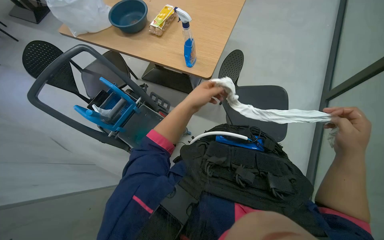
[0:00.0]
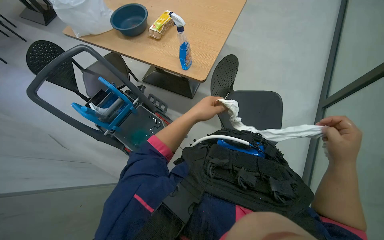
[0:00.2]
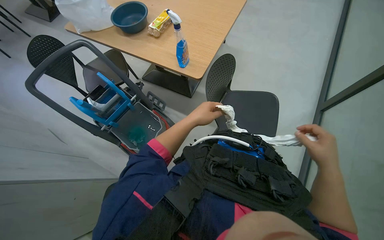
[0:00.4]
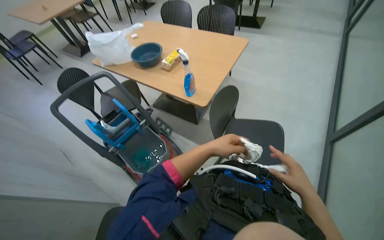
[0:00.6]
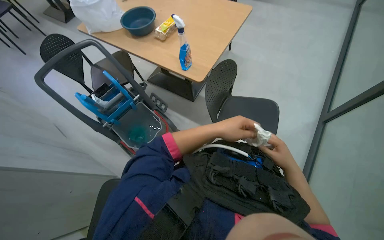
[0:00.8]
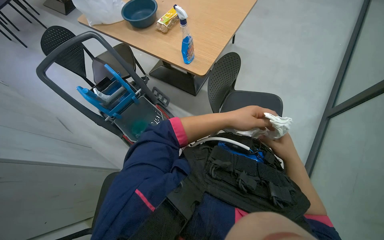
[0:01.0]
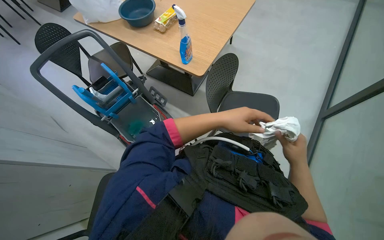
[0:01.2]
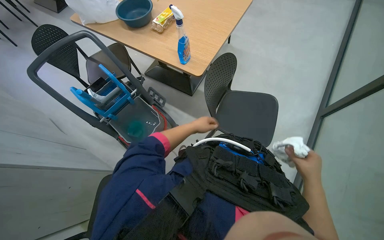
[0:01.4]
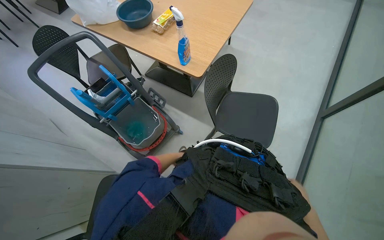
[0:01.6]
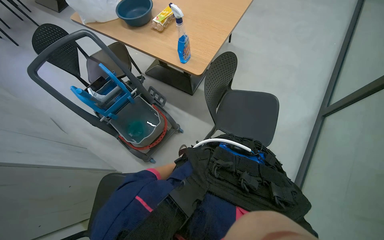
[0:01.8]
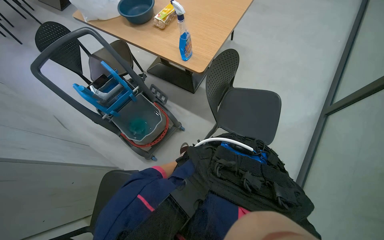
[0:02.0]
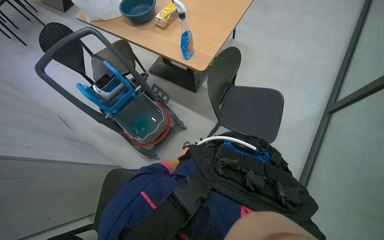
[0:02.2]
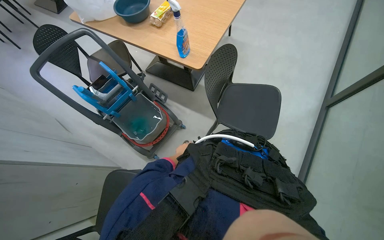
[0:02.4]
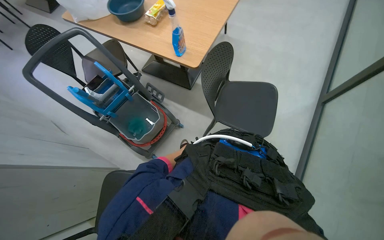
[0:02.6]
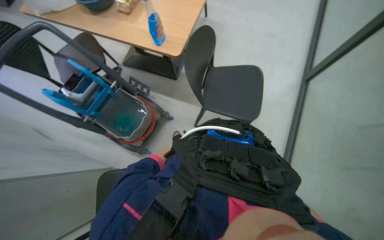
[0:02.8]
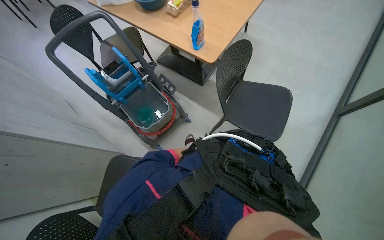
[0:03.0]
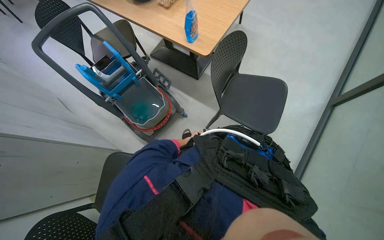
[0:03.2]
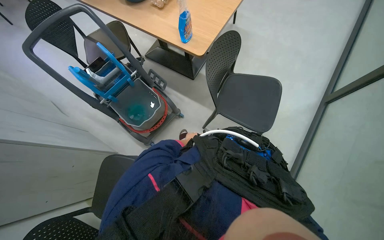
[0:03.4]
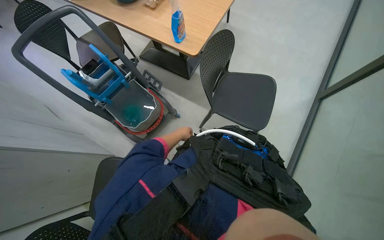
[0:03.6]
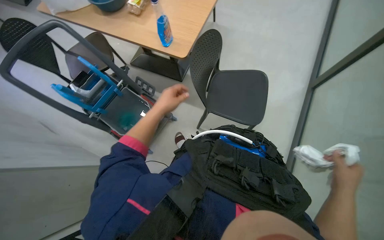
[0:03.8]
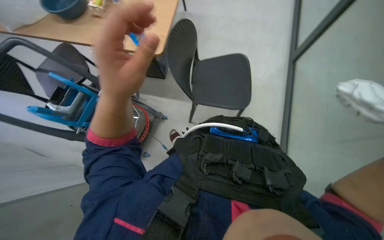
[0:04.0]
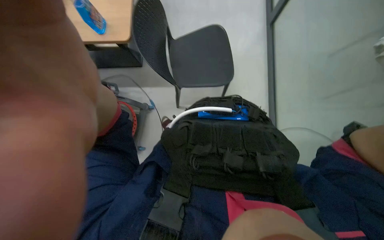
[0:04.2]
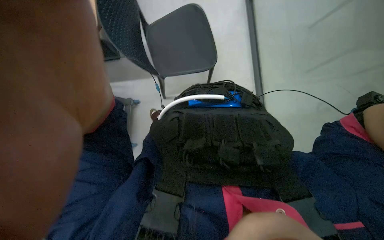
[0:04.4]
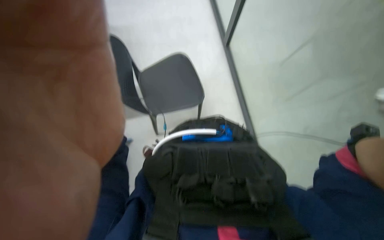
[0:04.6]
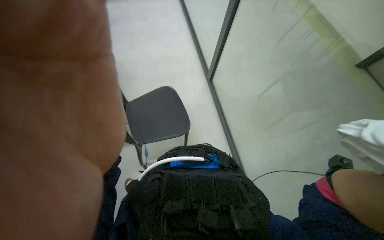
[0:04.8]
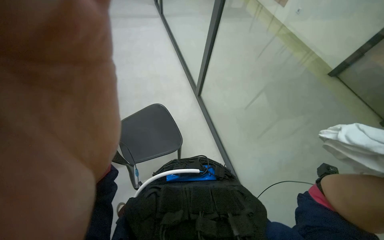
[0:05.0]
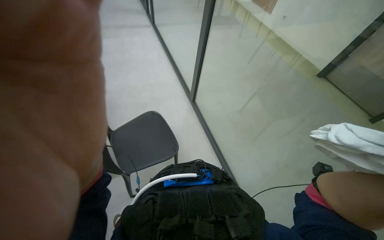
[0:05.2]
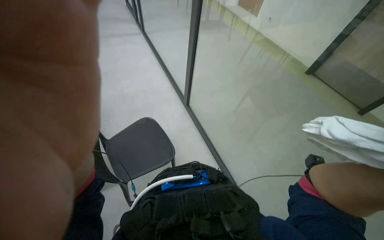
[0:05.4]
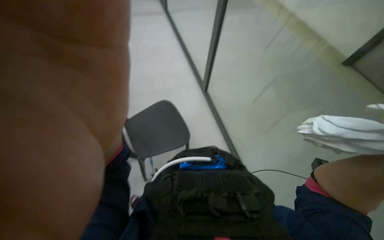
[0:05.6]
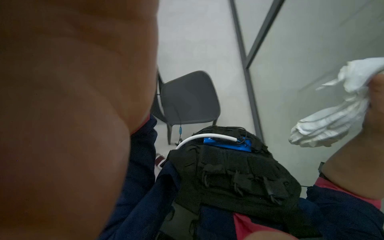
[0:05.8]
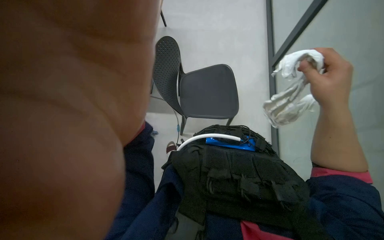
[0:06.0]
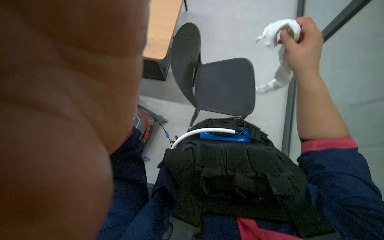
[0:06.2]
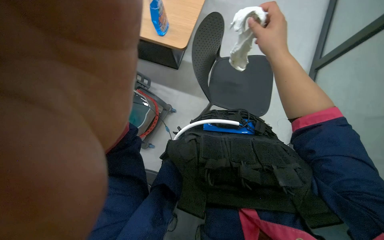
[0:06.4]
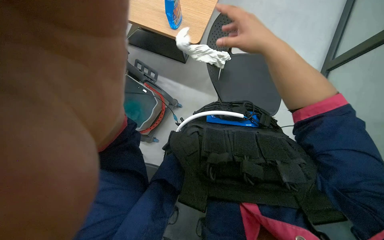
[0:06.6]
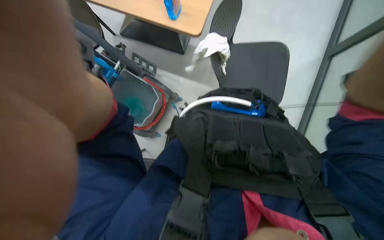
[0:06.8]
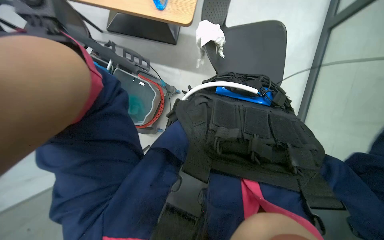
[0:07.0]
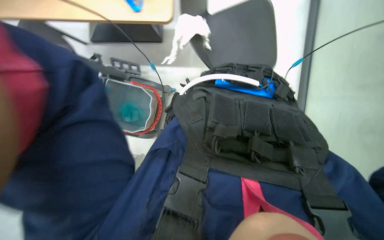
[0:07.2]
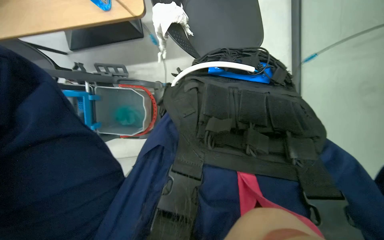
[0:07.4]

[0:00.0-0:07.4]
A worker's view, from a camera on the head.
Job: preparing cleaning supplies.
The whole recording: Rinsing cleaning cloth. The worker rinses and wrings a white cleaning cloth in a bucket.
0:00.0 to 0:01.4: The left hand shifts about 20 cm farther from the camera and down the picture.
0:01.4 to 0:03.0: The left hand goes nearer and farther, some 30 cm each way, reversing 2 times.
0:03.0 to 0:04.4: The head turns to the right by approximately 40 degrees. The wearer looks approximately 20 degrees further downward.
0:04.4 to 0:06.0: The camera pitches upward, by approximately 20 degrees.
0:06.0 to 0:07.4: The camera pitches downward, by about 30 degrees.

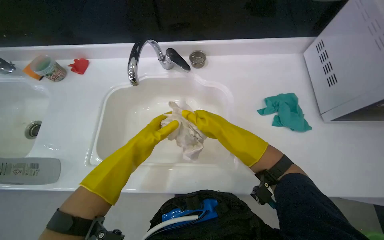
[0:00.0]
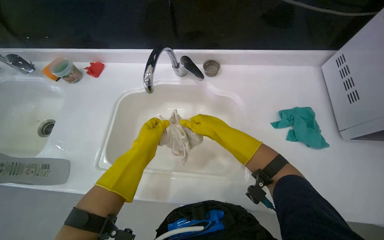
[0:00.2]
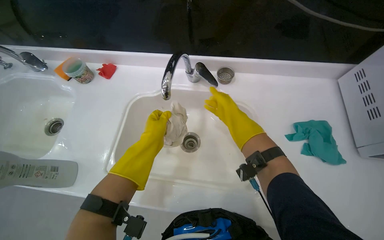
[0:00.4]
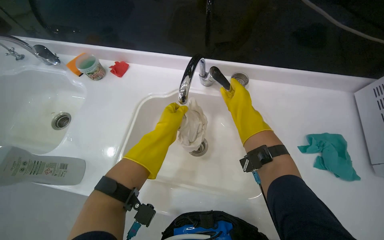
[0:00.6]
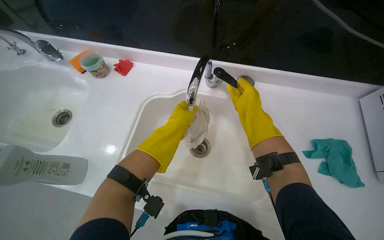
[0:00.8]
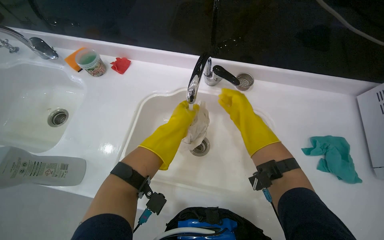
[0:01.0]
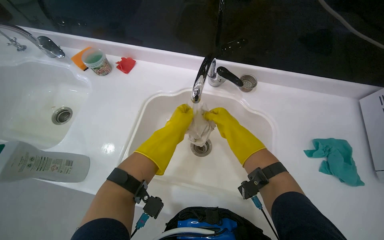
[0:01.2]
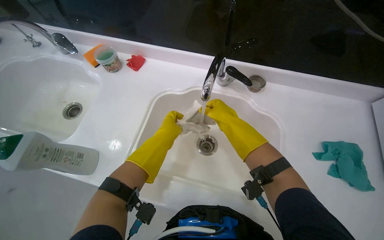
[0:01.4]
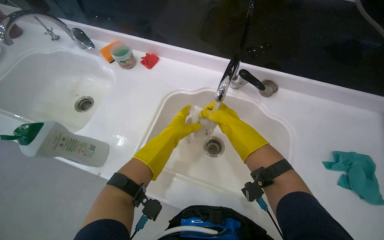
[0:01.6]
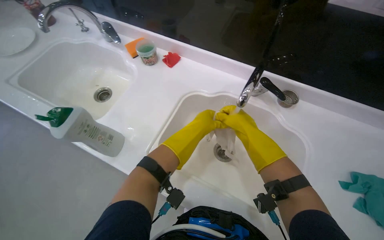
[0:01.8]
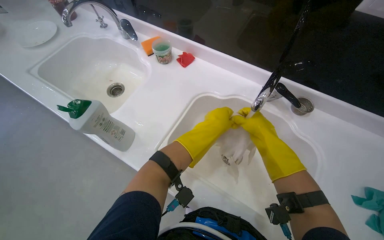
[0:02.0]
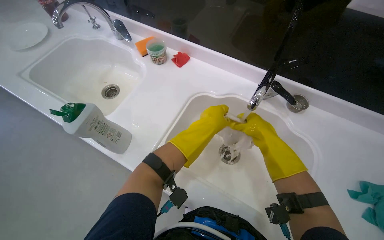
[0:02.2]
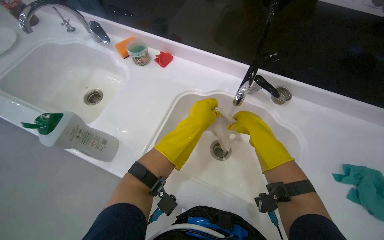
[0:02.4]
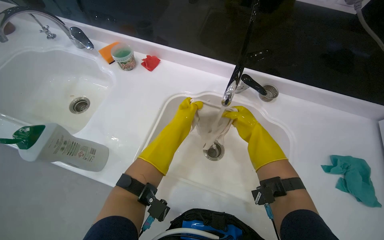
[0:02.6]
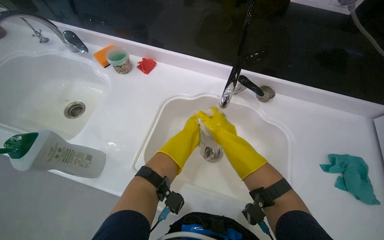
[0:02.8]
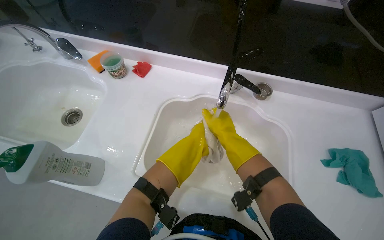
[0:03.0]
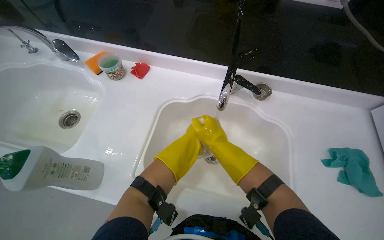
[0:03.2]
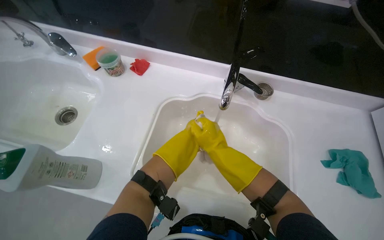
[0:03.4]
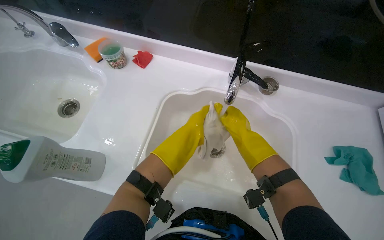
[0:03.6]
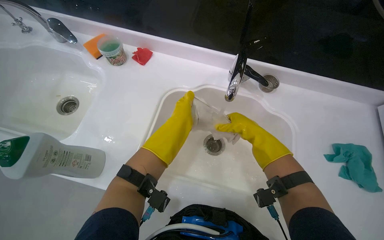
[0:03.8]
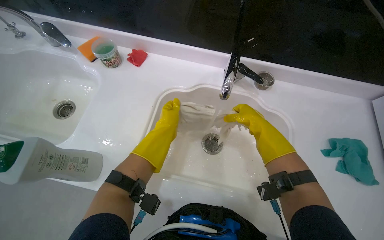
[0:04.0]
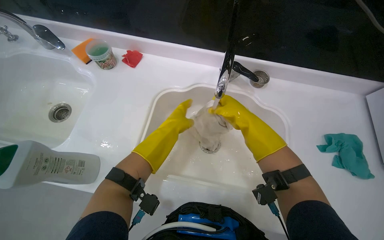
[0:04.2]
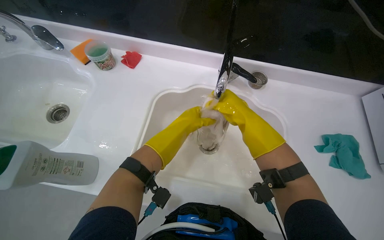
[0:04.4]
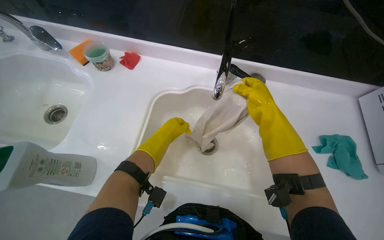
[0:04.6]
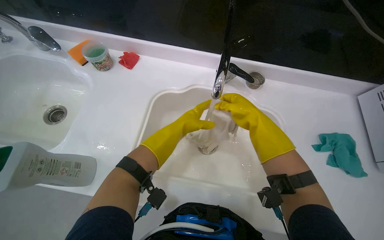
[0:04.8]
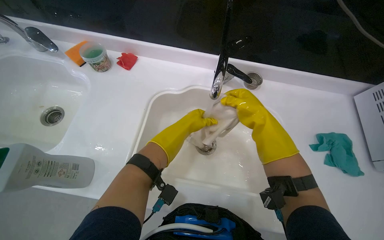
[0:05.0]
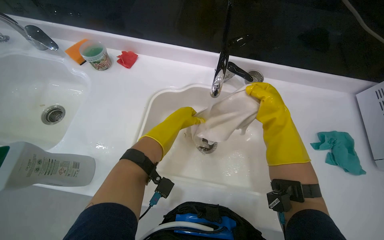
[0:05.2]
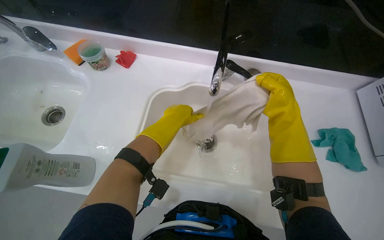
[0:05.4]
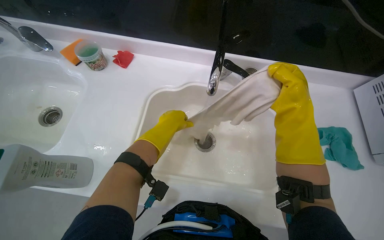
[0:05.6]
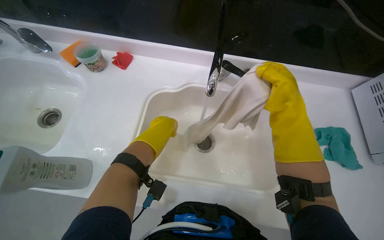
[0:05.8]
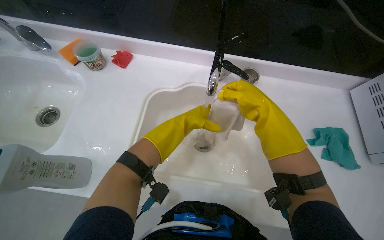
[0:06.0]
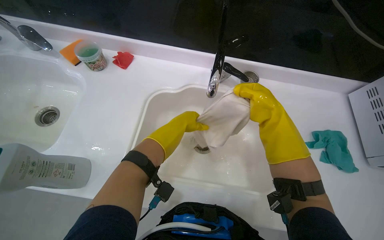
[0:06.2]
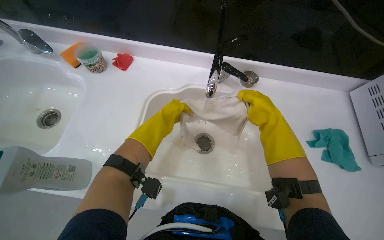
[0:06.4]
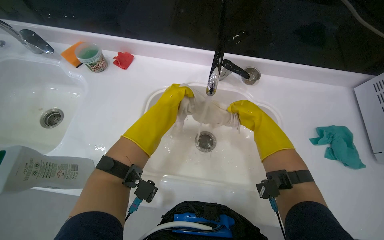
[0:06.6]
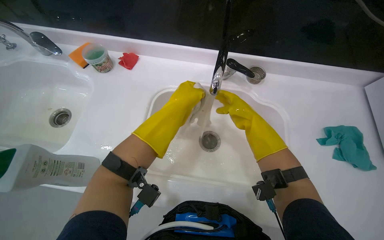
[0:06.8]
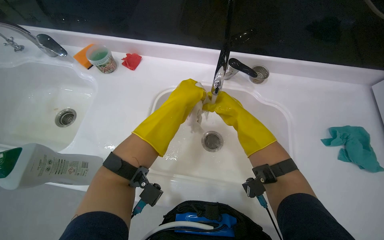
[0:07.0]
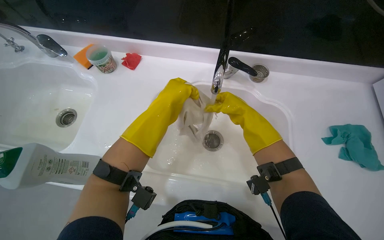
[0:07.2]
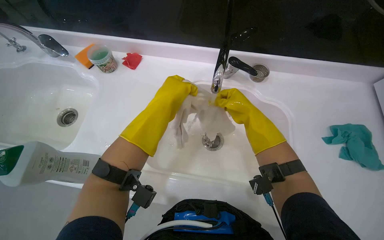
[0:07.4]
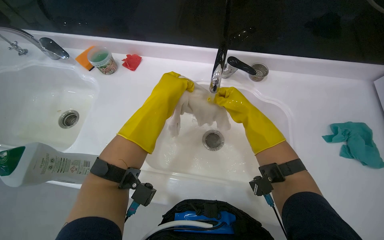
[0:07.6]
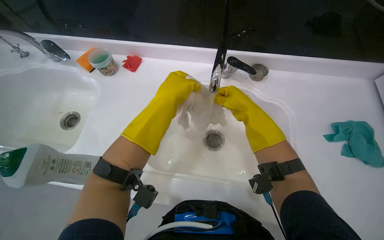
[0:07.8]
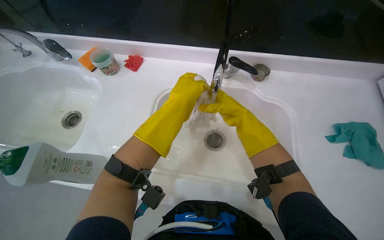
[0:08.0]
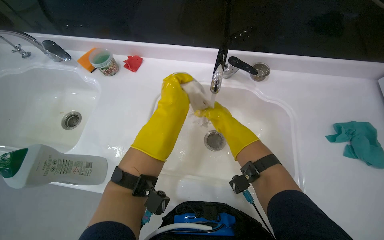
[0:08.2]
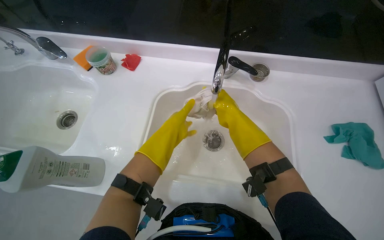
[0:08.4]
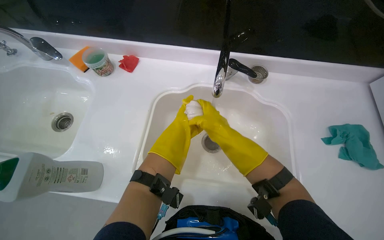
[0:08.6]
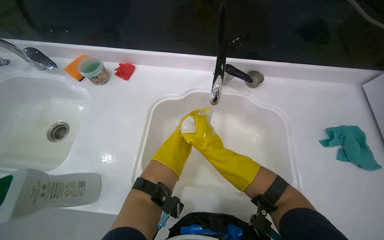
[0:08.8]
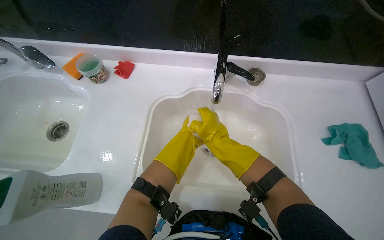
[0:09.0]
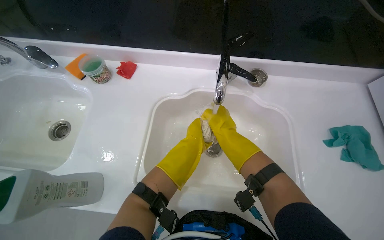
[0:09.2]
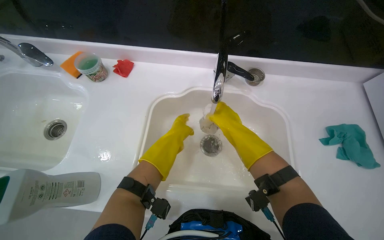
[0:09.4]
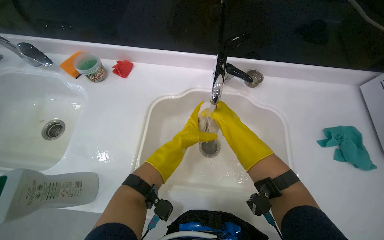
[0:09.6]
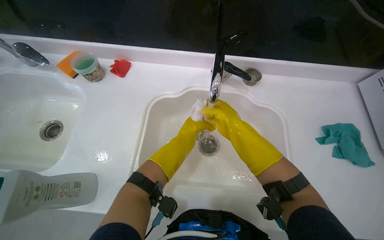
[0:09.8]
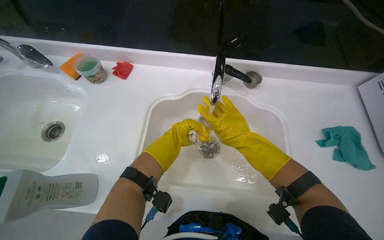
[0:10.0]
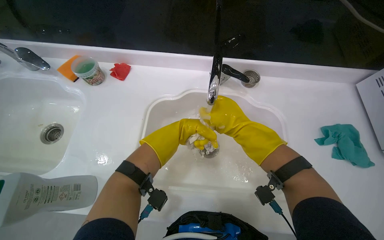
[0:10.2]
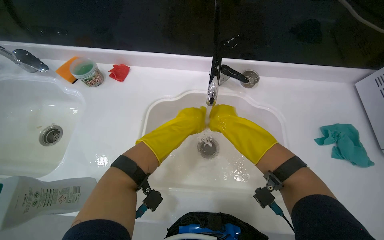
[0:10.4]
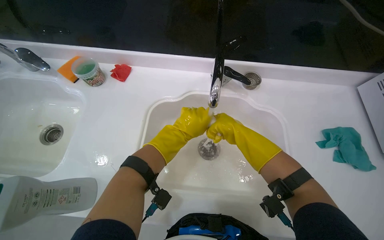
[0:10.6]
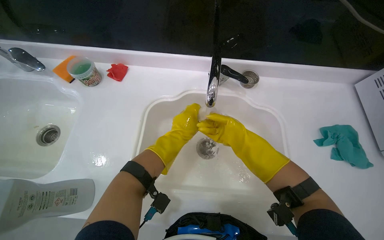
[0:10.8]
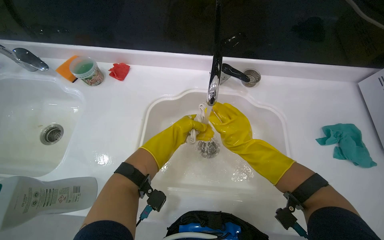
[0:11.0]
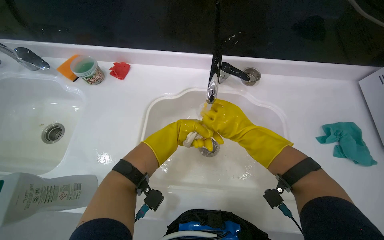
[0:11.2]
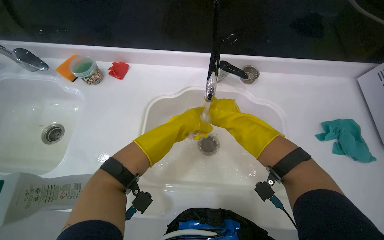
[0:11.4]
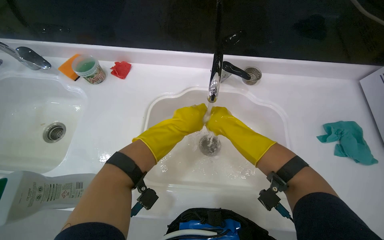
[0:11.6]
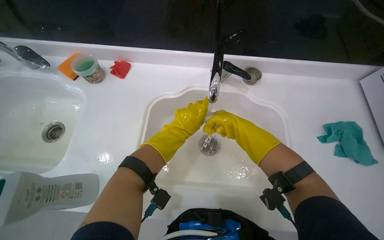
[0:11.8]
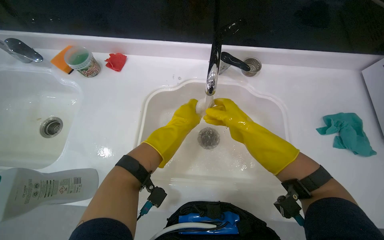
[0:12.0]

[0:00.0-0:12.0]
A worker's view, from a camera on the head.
Job: preparing cleaning supplies.
The whole recording: Rinsing and wringing cleaning cloths. The worker rinses and wrings cleaning cloths under the tap in the sink.
0:01.6 to 0:03.0: The hands work in one place, with small movements.
0:06.0 to 0:07.6: The right hand moves farther from the camera, some 10 cm, while the left hand moves nearer to the camera, roughly 10 cm.
0:07.6 to 0:09.0: The left hand shifts approximately 20 cm farther from the camera and down the picture. Meanwhile the right hand travels to the left by roughly 10 cm.
0:09.0 to 0:10.4: The left hand goes roughly 10 cm up the picture.
0:10.4 to 0:12.0: The left hand moves nearer and farther over roughly 15 cm, changing direction 2 times.
